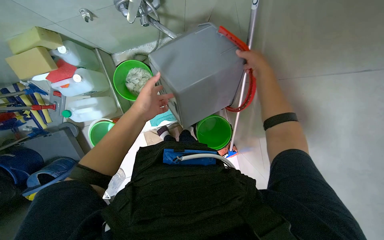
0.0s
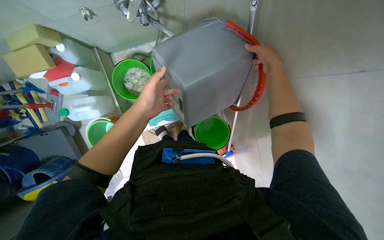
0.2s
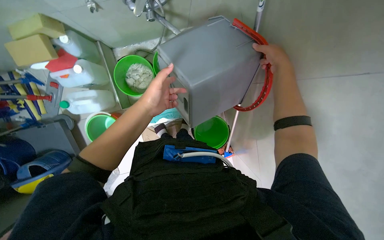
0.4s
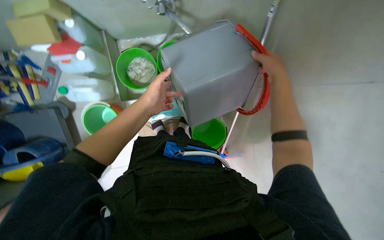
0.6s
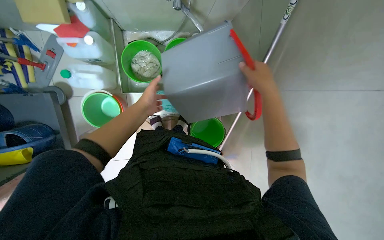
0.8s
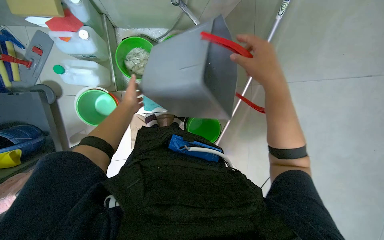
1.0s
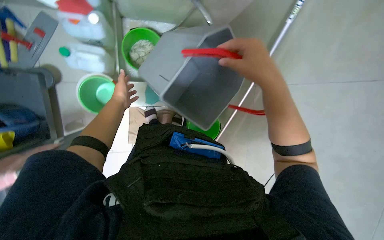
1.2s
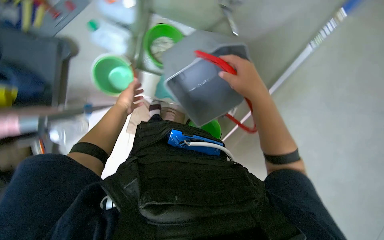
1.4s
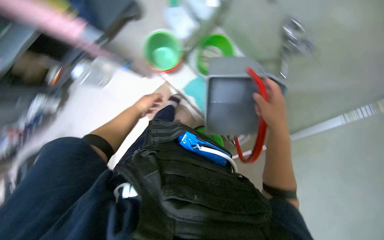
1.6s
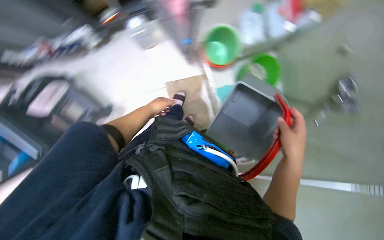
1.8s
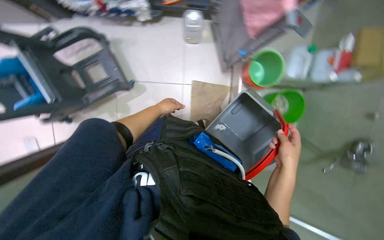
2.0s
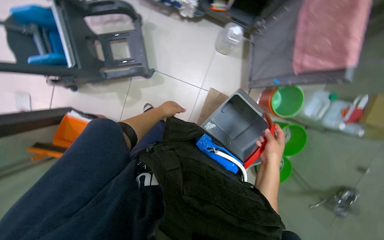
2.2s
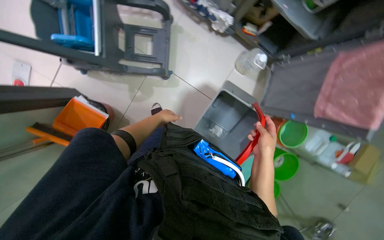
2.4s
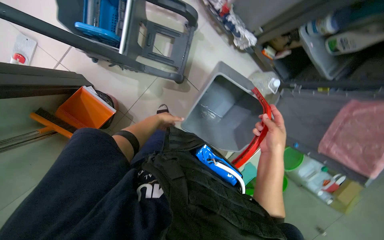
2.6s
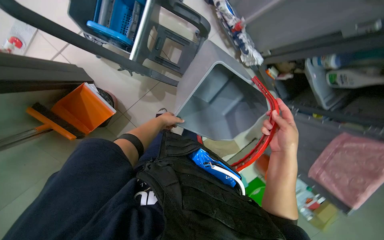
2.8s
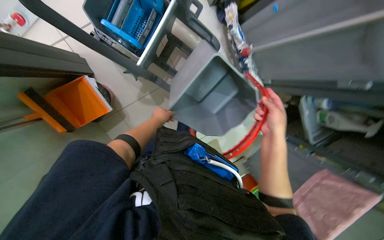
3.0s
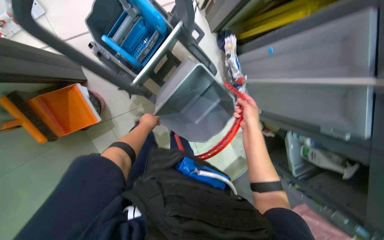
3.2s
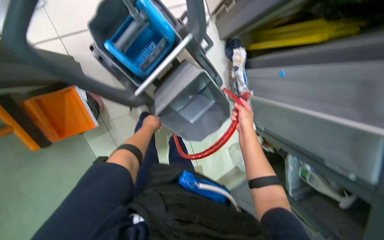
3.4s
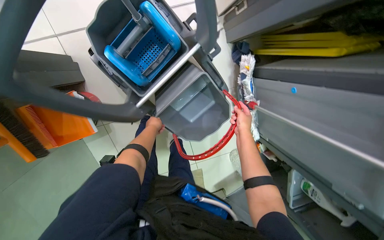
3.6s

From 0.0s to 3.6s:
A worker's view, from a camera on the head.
Job: preparing cleaning supplies.
The whole recording: Emptying and refilling mop bucket. The worker removes a bucket from the cart, empties the dirty water, rinses it, fills it with clean water, and places it back.
From 0.0s to 1.8s: The scene turns some 55 degrees clockwise in the picture.
From 1.8s to 3.6s: The camera travels approximately 80 cm. The camera is aimed about 15 degrees further to the right. The scene turns about 60 degrees clockwise in the picture.

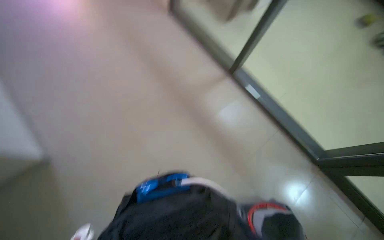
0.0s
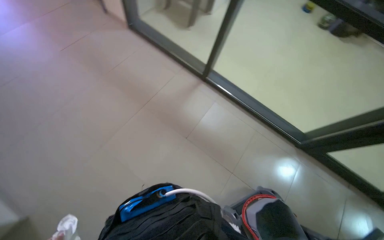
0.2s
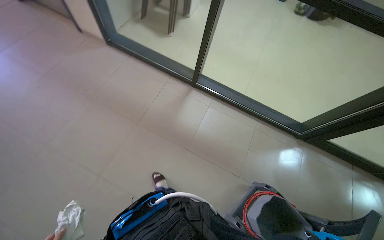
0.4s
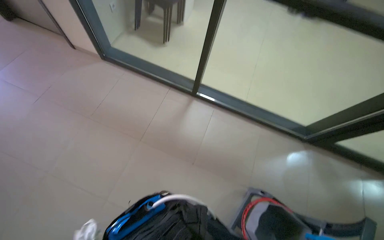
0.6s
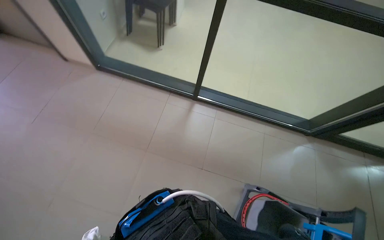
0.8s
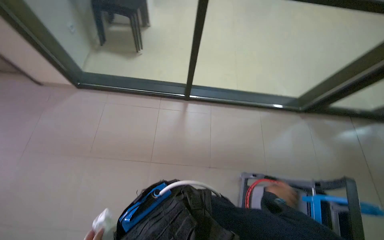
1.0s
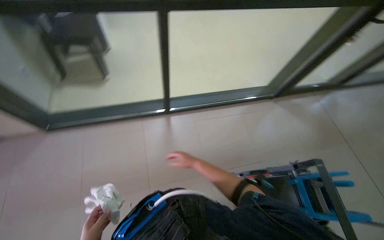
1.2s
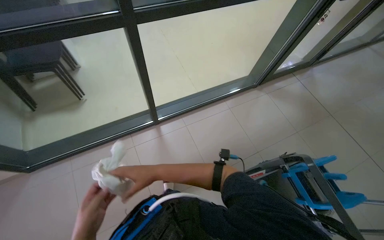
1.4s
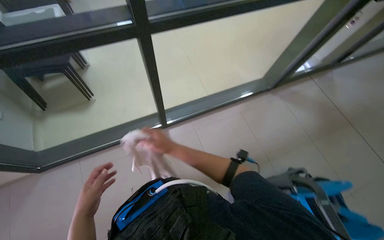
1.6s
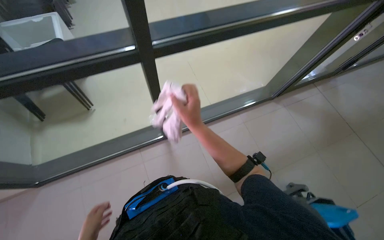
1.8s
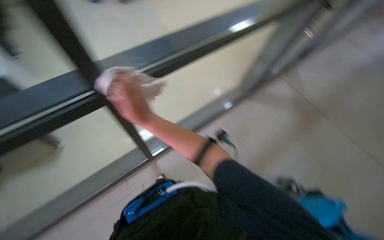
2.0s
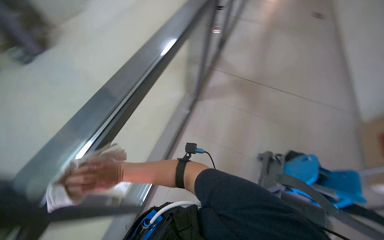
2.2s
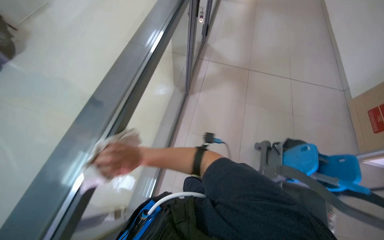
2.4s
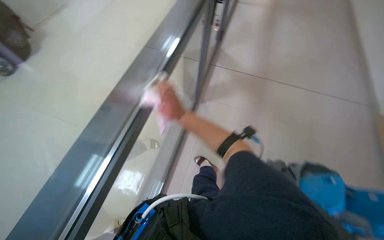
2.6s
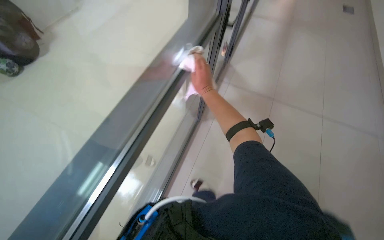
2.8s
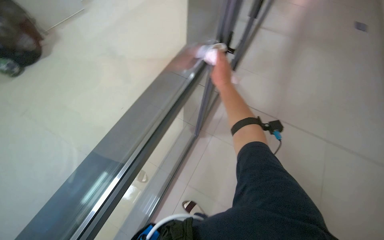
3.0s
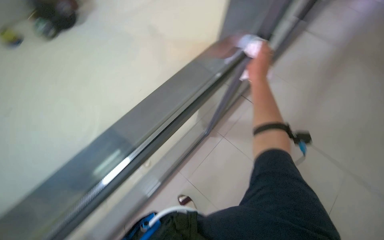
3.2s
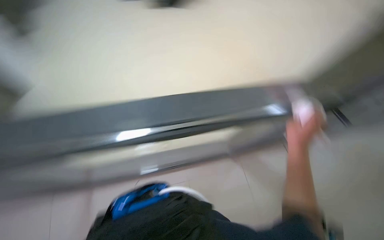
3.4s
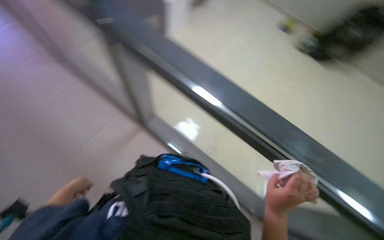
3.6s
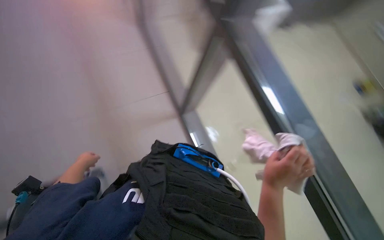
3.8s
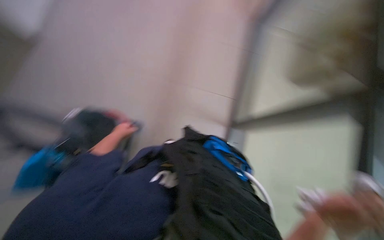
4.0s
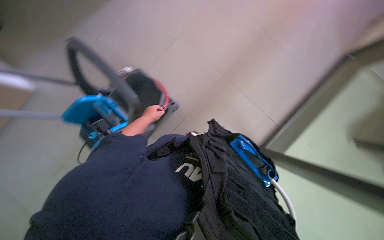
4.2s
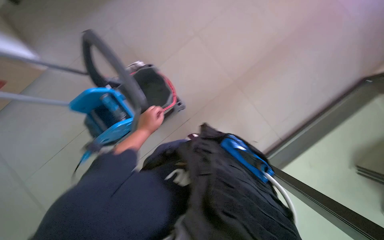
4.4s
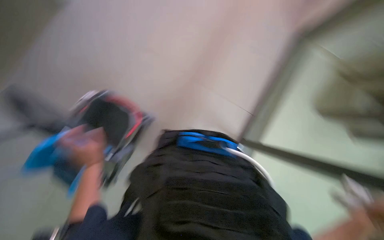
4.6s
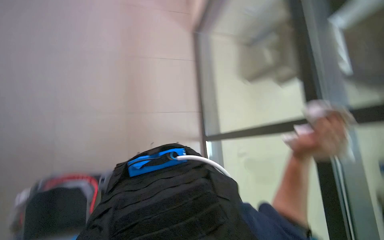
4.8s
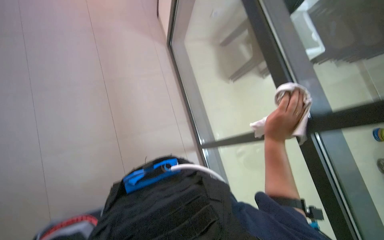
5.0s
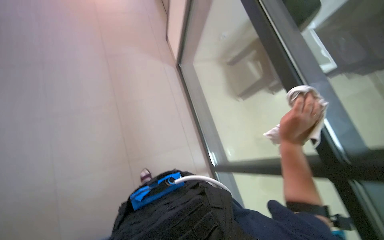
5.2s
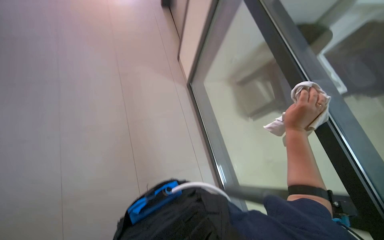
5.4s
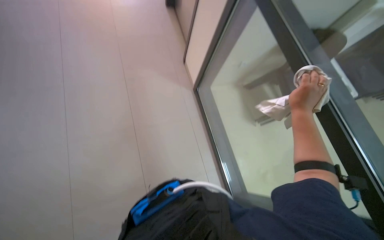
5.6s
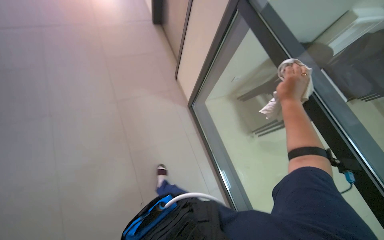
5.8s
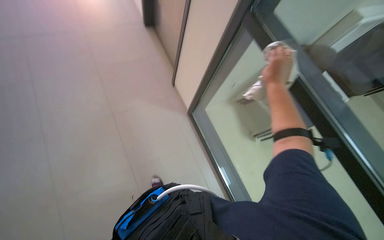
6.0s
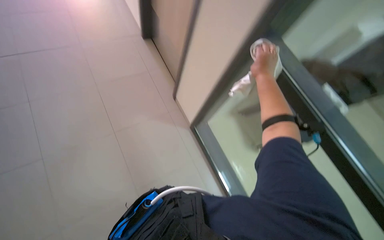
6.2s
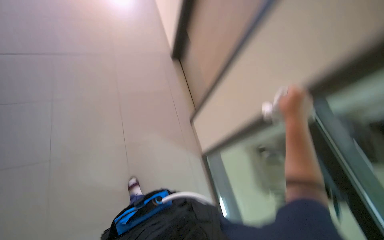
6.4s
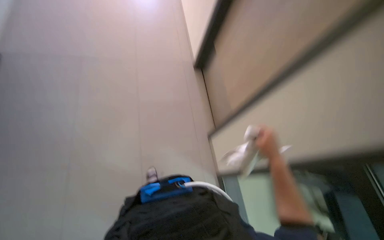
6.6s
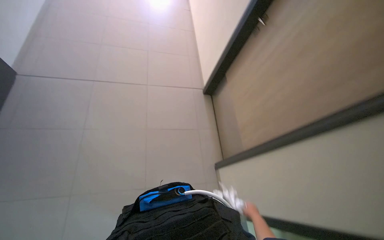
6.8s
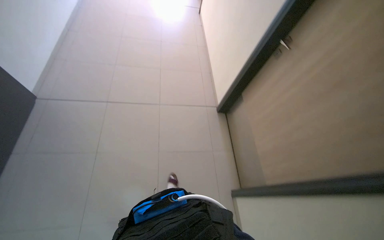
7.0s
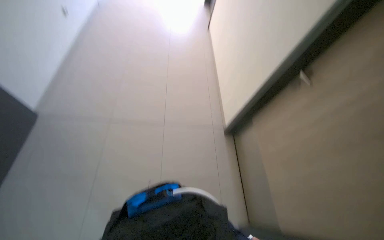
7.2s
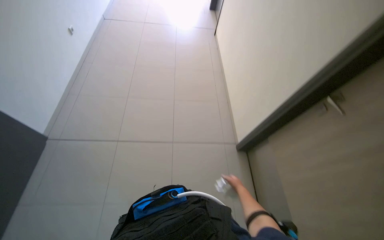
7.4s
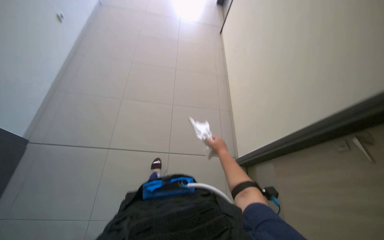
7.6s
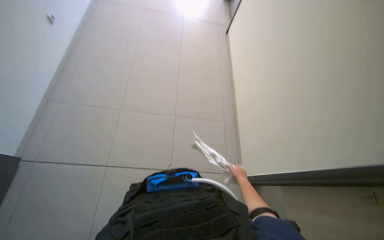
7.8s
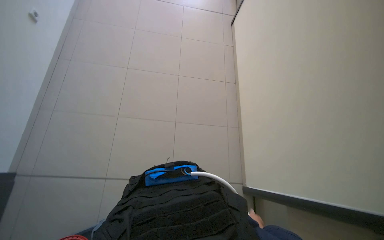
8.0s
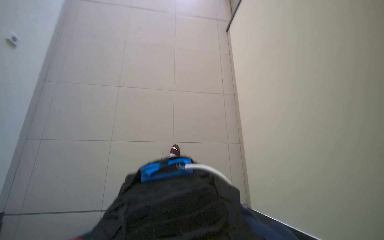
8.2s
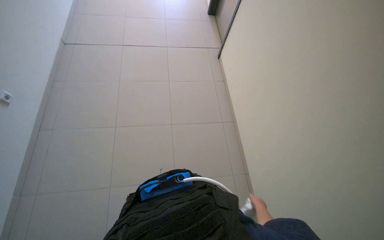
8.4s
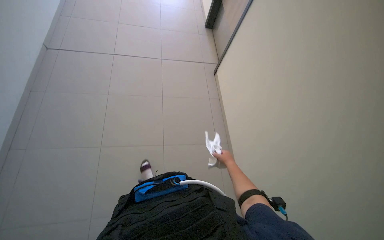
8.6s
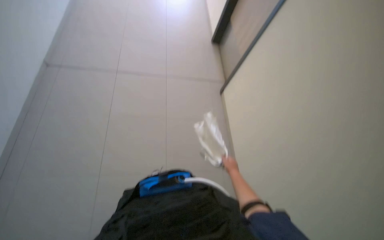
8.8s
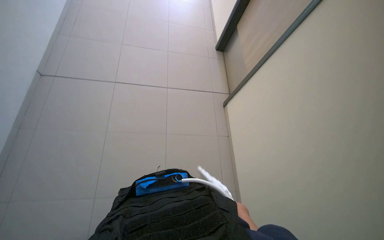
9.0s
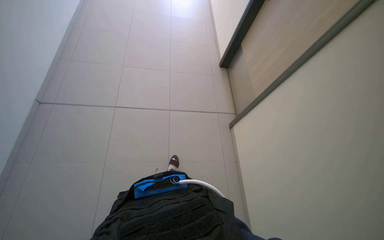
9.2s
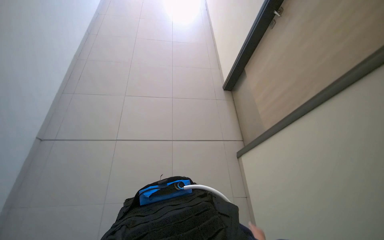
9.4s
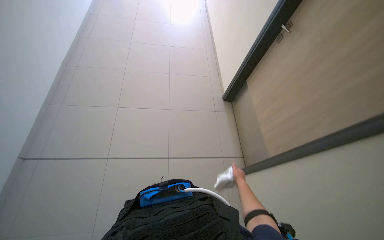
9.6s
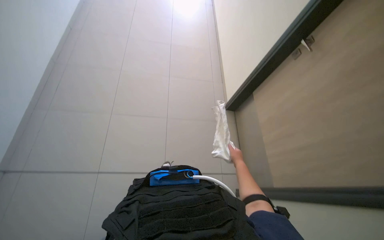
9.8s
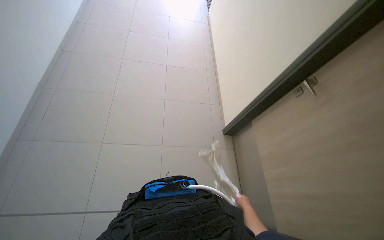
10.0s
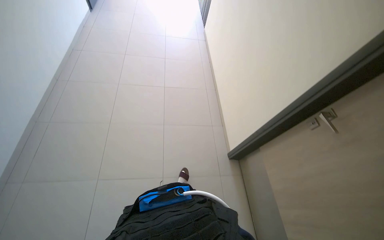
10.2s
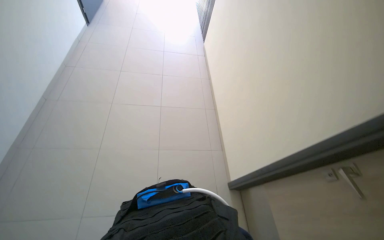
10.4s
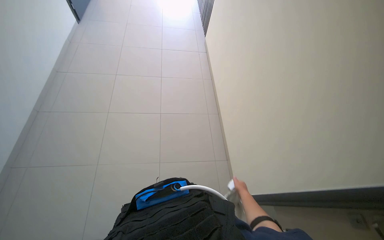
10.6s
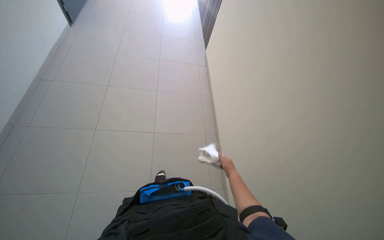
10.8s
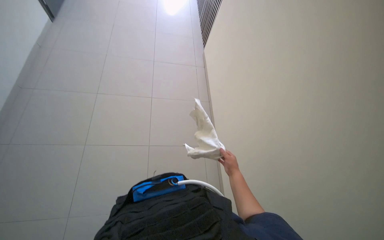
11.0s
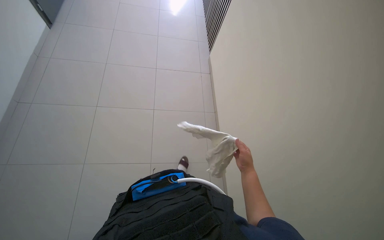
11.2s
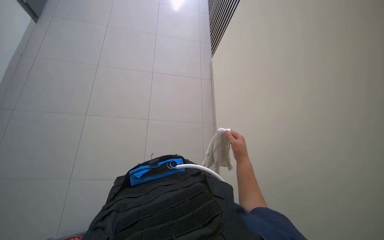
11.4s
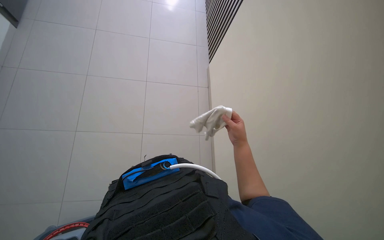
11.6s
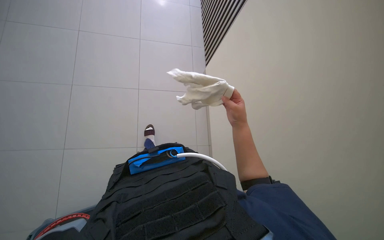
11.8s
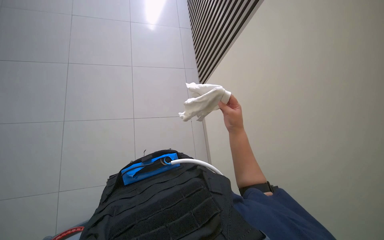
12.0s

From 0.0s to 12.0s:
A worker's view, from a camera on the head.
Job: wiping surfaces.
The whole recording: Wiping various surfaces. The worker uses a cloth to wipe glass door frames, a desk, and glass panels.
From 0.0s to 1.6s: The camera travels roughly 80 cm. The head rotates roughly 70 degrees to the right.
From 1.6s to 3.0s: The right hand heads up the picture, covering some 50 cm.
From 3.0s to 4.4s: The wearer looks about 30 degrees further to the left.
From 4.4s to 6.0s: The view tilts about 25 degrees upward. The scene rotates counterclockwise by about 65 degrees.
From 6.0s to 7.6s: The wearer's head swings some 40 degrees to the left. The view tilts roughly 50 degrees upward.
From 7.6s to 9.0s: The camera pitches upward, by about 15 degrees.
From 9.0s to 10.4s: The camera pitches upward, by roughly 20 degrees.

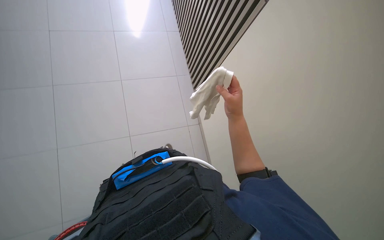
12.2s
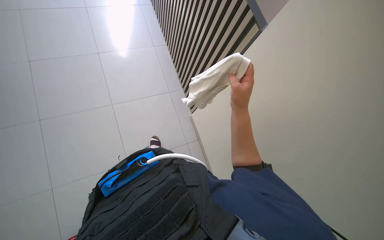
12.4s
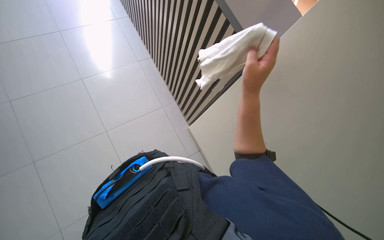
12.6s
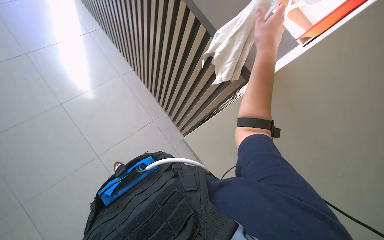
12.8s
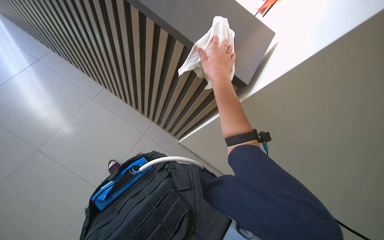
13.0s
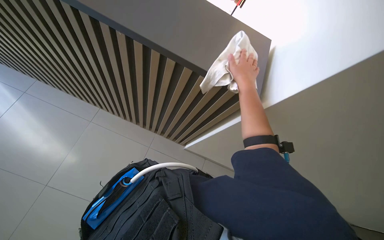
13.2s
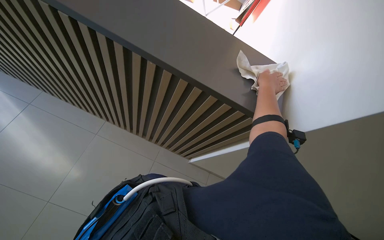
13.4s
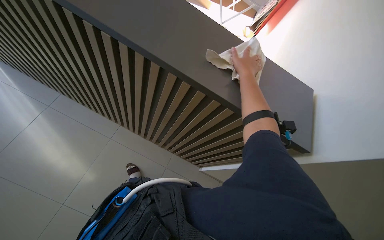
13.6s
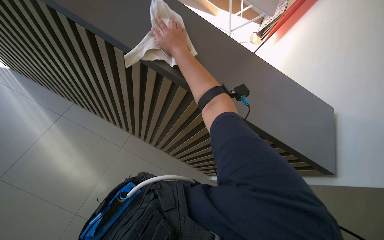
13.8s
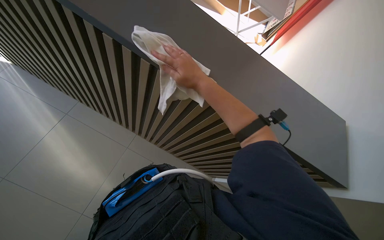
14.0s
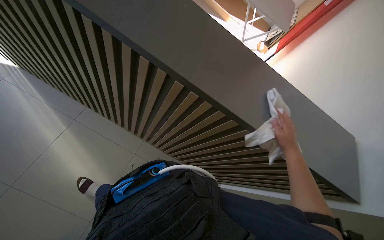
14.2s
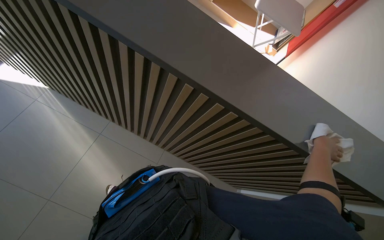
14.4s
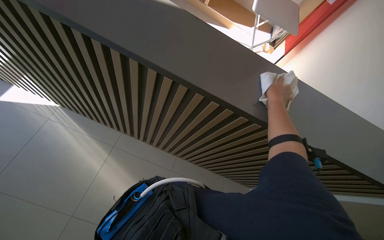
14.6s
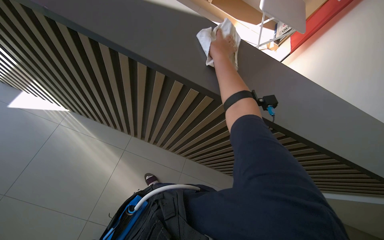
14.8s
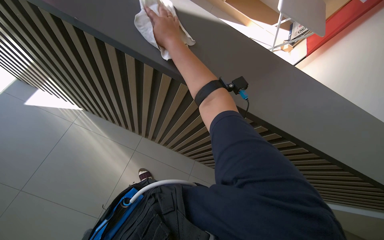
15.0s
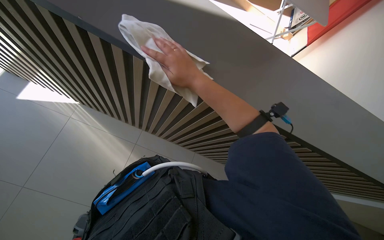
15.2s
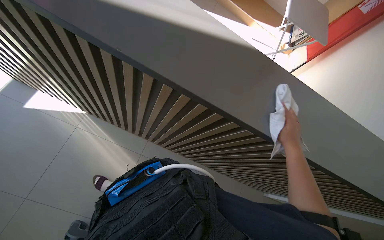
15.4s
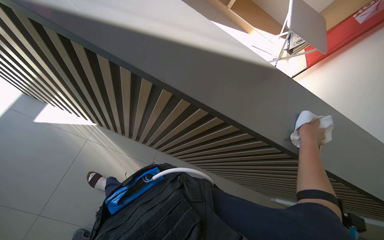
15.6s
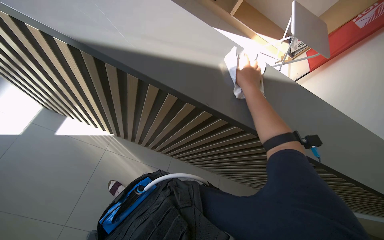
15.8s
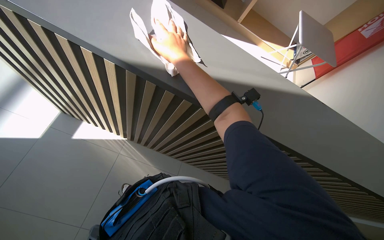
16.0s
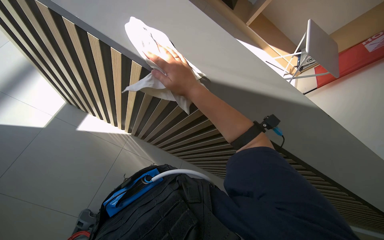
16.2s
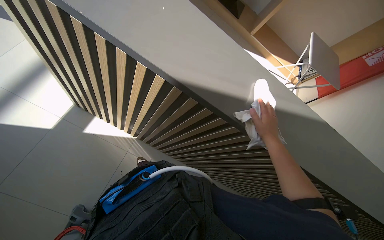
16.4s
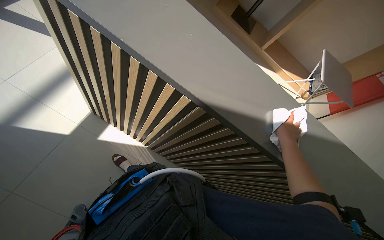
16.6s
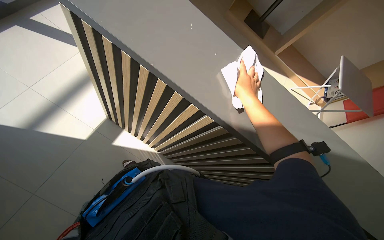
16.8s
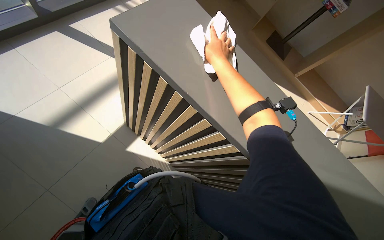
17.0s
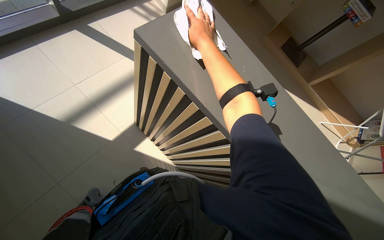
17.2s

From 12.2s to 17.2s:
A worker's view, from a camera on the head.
Job: wiping surfaces.
The whole recording: Wiping various surfaces. The worker uses a cloth to wipe glass door frames, a desk, and glass panels.
From 13.8s to 15.6s: The head travels about 90 cm.
From 15.6s to 17.2s: The camera travels approximately 70 cm.
